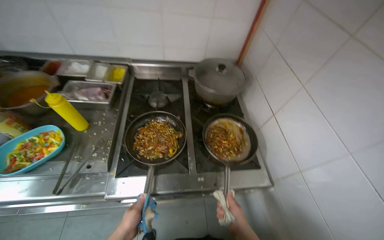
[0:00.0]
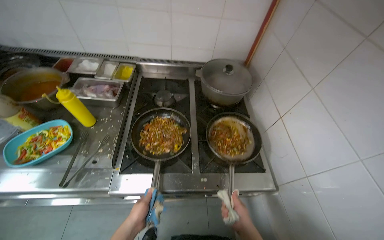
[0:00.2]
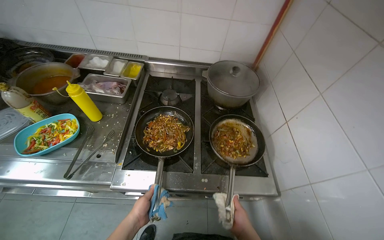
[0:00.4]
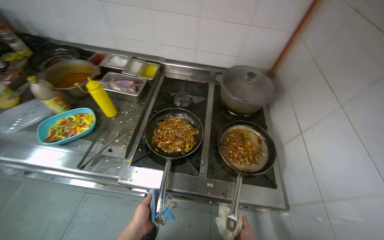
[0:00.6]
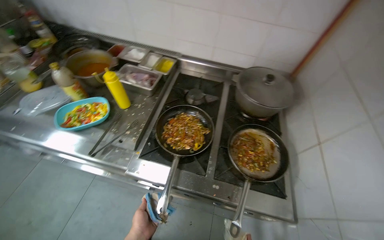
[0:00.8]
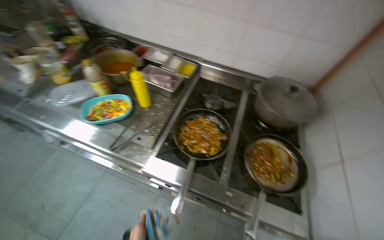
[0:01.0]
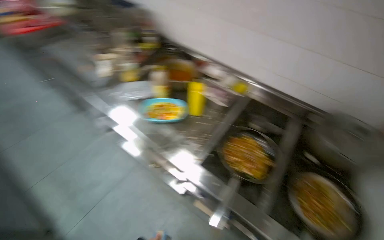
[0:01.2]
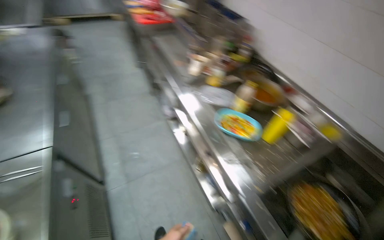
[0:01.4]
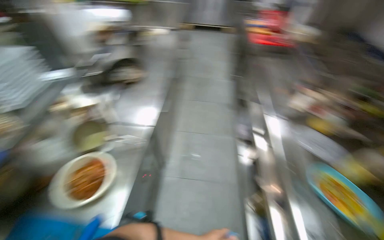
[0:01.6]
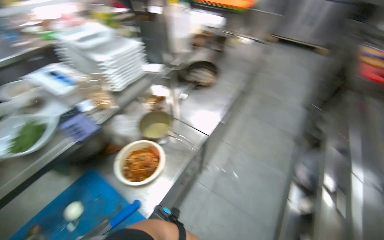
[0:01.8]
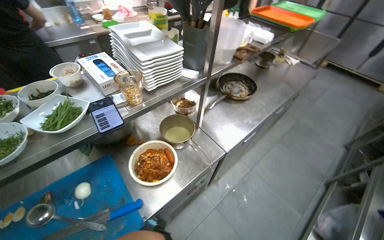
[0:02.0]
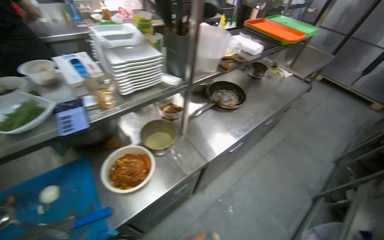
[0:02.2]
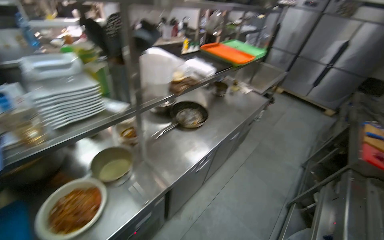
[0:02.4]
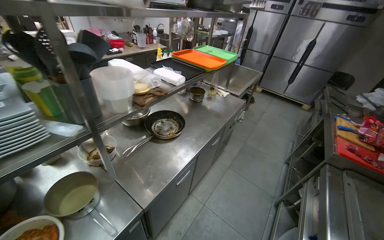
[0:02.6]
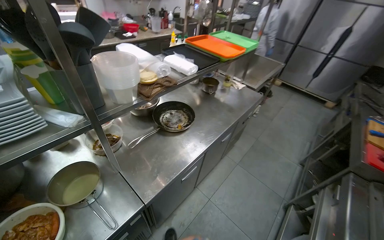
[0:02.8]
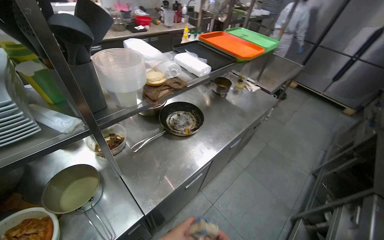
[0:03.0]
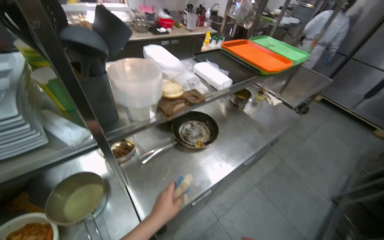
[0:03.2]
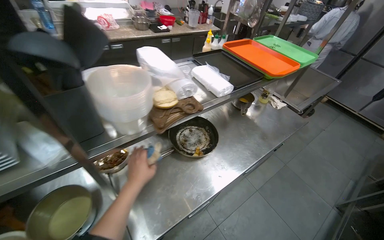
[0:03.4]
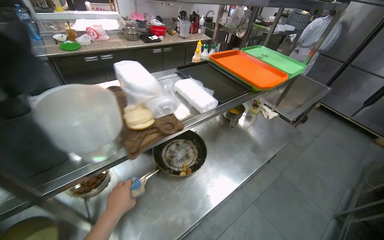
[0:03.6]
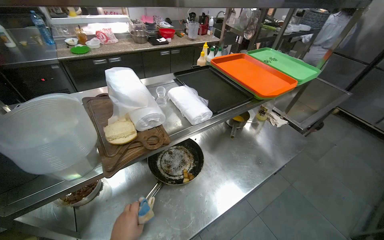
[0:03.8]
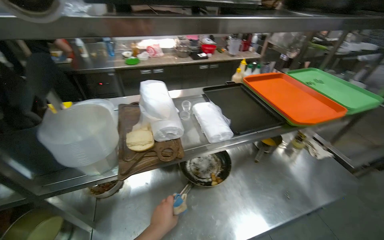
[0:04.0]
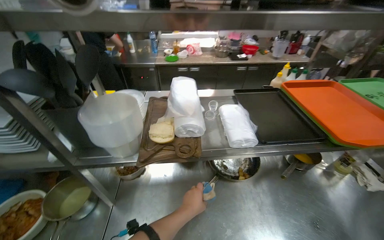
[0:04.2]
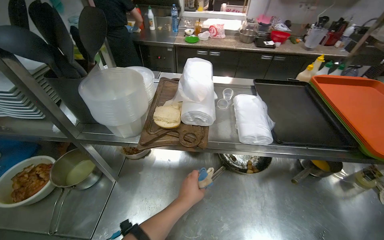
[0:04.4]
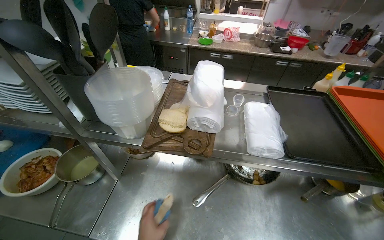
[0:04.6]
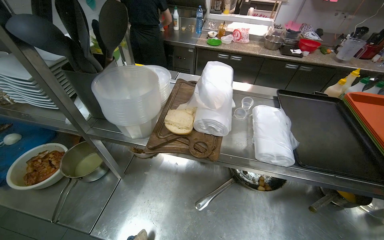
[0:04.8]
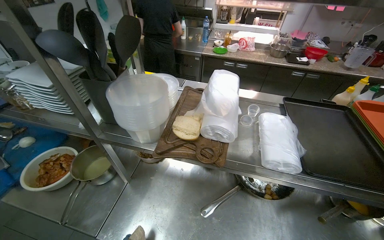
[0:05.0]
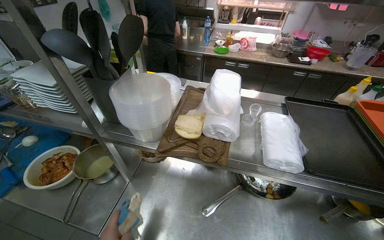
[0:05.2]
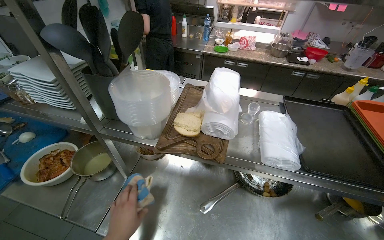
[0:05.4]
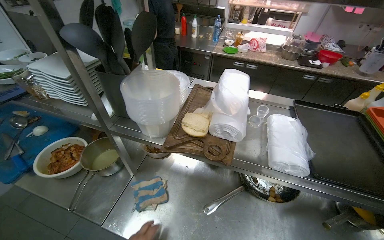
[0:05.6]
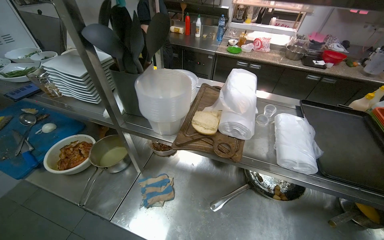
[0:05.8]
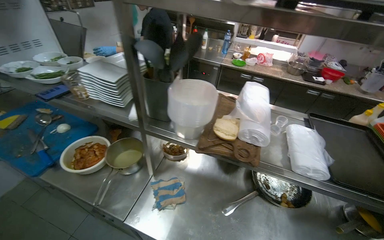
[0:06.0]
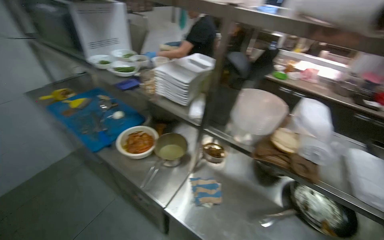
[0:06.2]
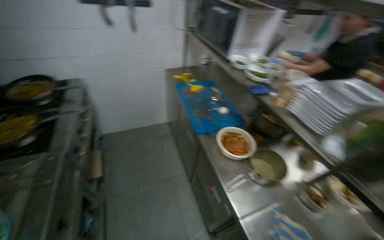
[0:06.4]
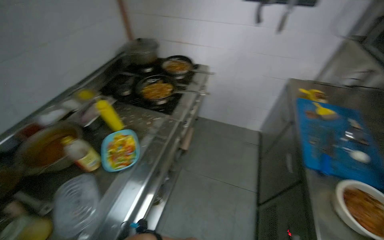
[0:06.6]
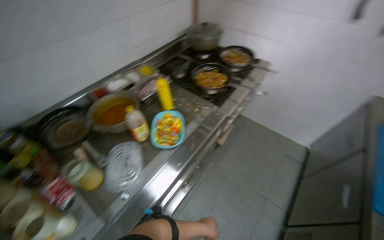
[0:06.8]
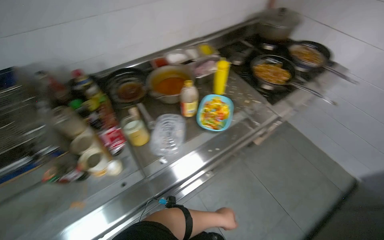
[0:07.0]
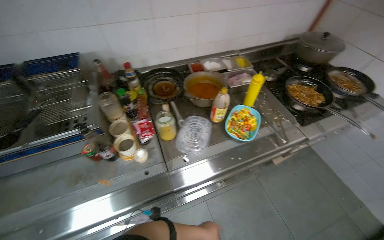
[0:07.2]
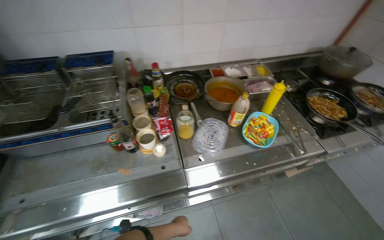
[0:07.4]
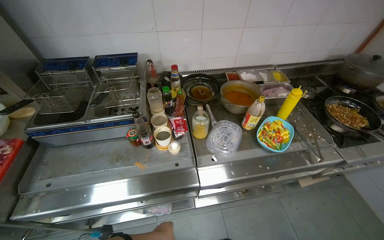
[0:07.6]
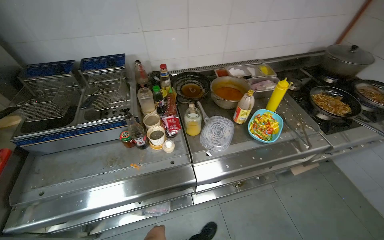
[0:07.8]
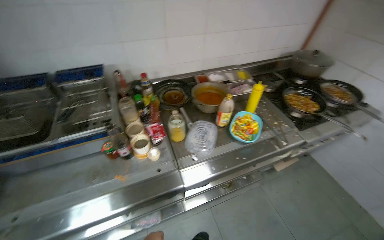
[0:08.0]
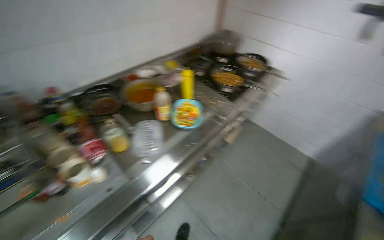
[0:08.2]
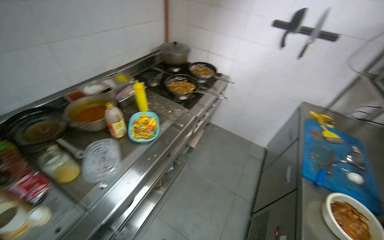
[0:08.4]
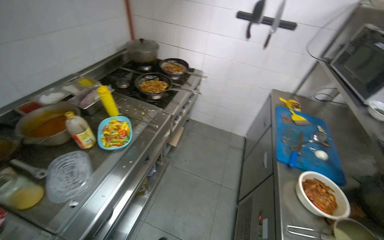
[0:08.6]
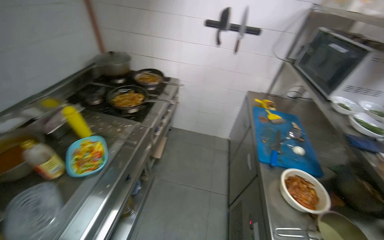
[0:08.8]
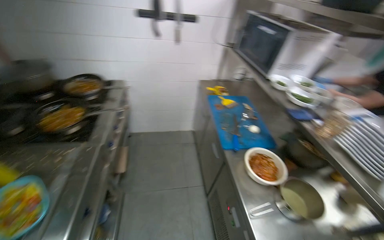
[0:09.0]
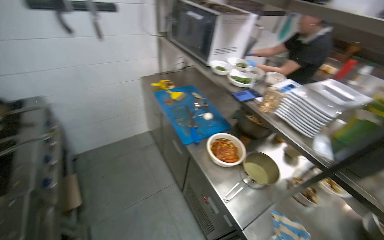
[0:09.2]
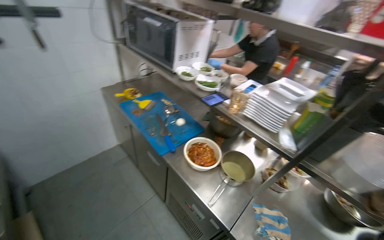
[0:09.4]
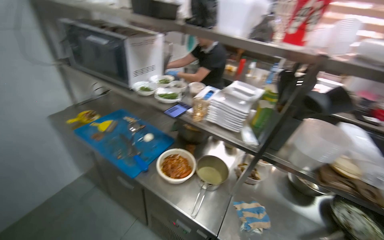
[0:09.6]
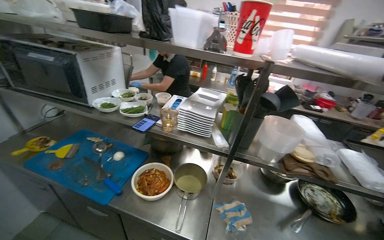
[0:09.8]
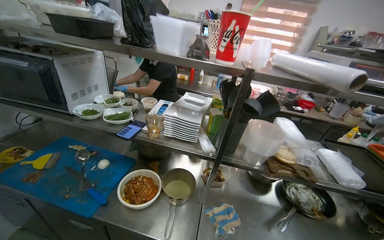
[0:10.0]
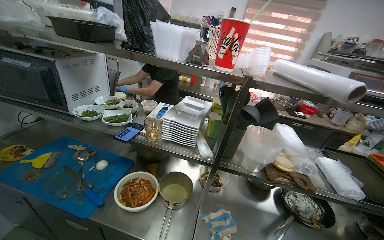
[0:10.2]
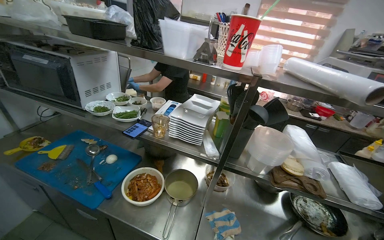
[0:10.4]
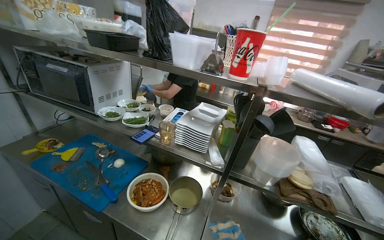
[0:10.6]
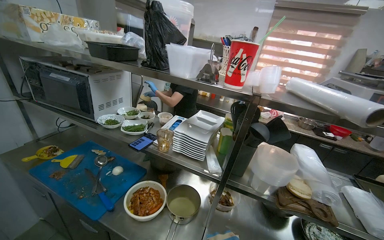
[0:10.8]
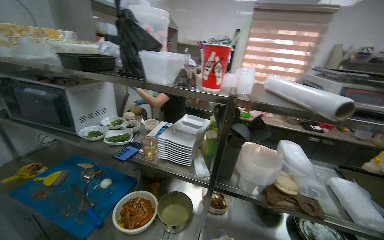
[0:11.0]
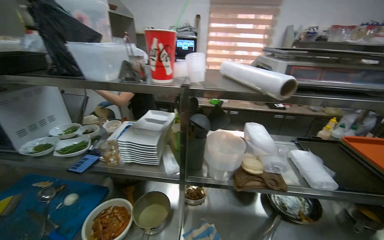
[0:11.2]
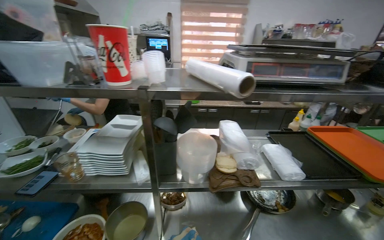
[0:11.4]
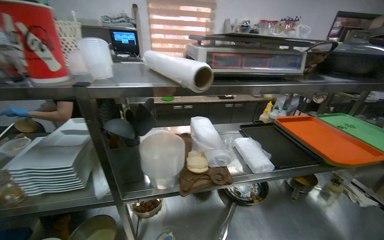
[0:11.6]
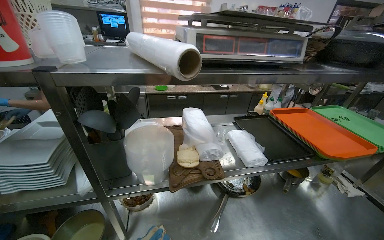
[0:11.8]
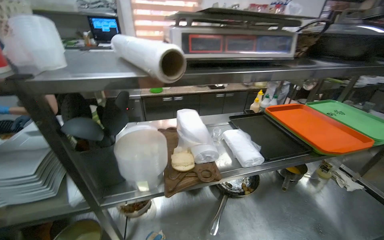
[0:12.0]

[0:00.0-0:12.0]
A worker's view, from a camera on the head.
Job: cooking food.
The whole recording: Stir-frying ingredients in pans. The worker adds chopped meat, sauces, and seasoning to pans, then stir-fries the ingredients.
0:00.0 to 0:01.6: The camera travels about 50 cm. The head turns to the left by some 100 degrees. The wearer looks about 10 degrees further upward.
0:01.6 to 0:03.0: The camera travels about 50 cm. The head turns to the left by some 40 degrees.
0:03.0 to 0:04.4: The camera travels approximately 40 cm. The wearer's head swings roughly 50 degrees to the left.
0:06.0 to 0:07.6: The camera is carried approximately 50 cm. The wearer's head swings about 150 degrees to the left.
0:07.6 to 0:09.0: The head turns to the right by approximately 90 degrees.
0:09.0 to 0:10.4: The head rotates roughly 65 degrees to the right.
0:10.4 to 0:12.0: The wearer's head swings some 30 degrees to the right.

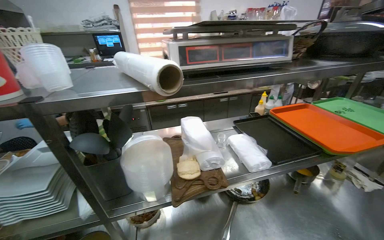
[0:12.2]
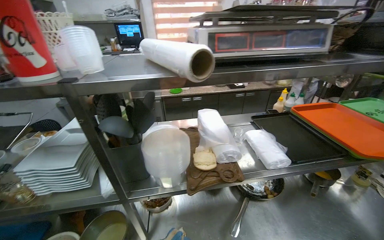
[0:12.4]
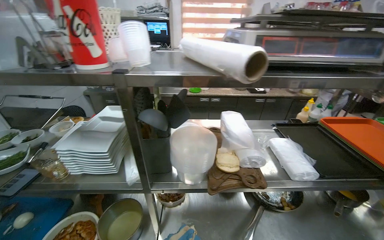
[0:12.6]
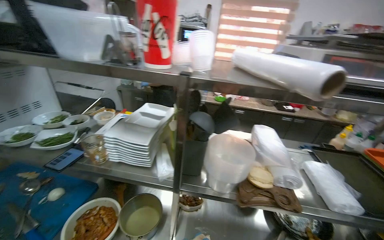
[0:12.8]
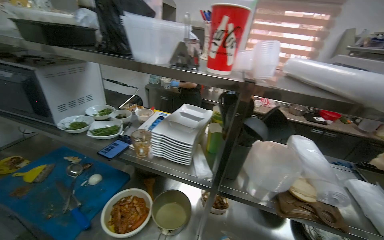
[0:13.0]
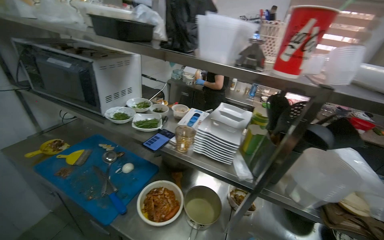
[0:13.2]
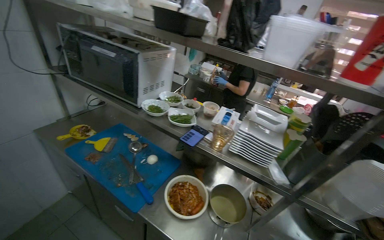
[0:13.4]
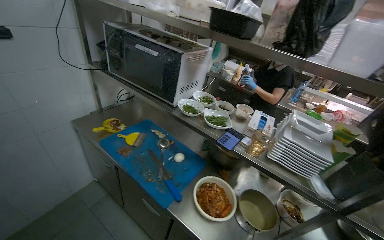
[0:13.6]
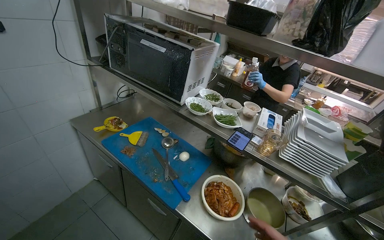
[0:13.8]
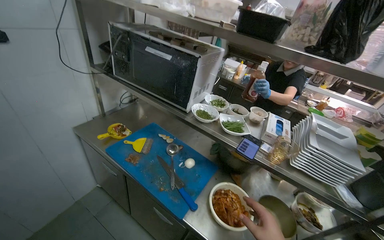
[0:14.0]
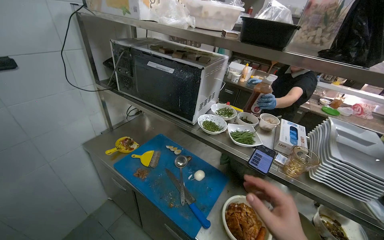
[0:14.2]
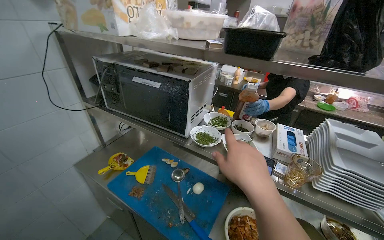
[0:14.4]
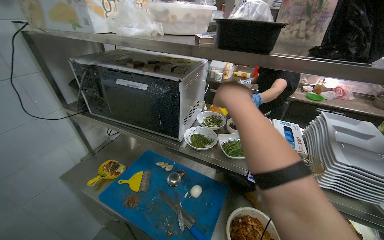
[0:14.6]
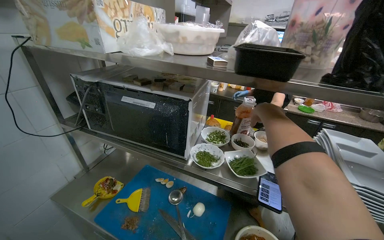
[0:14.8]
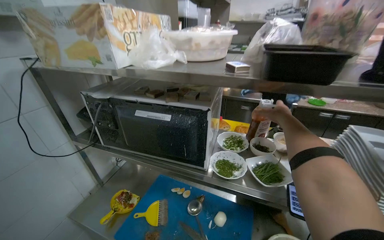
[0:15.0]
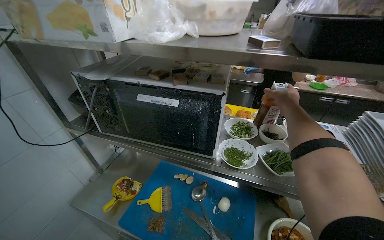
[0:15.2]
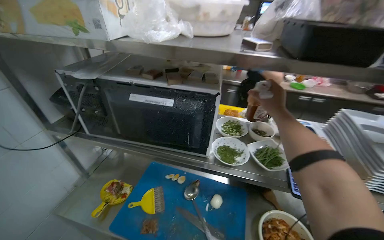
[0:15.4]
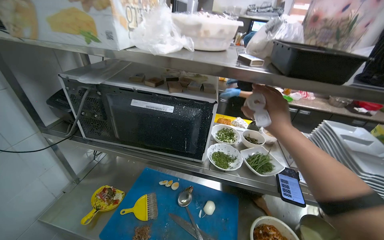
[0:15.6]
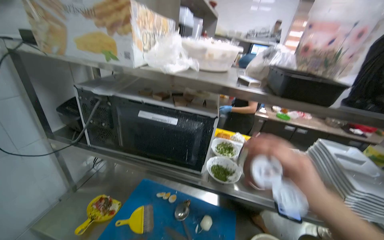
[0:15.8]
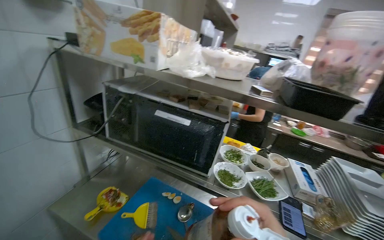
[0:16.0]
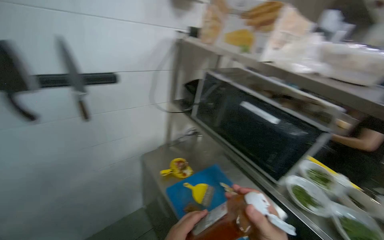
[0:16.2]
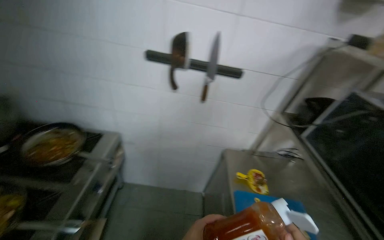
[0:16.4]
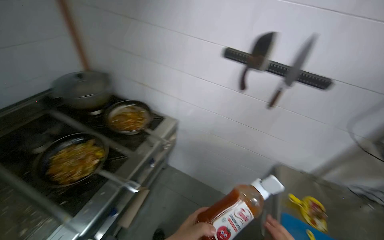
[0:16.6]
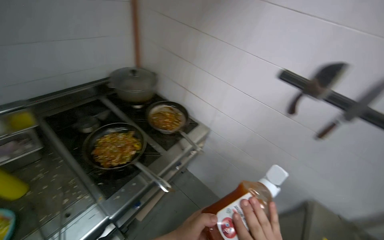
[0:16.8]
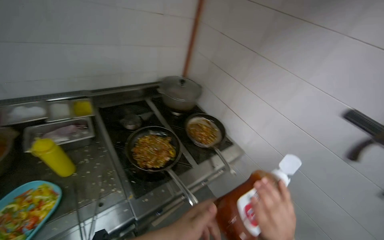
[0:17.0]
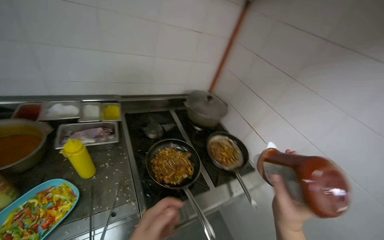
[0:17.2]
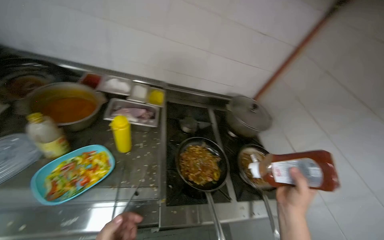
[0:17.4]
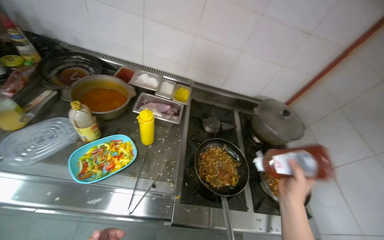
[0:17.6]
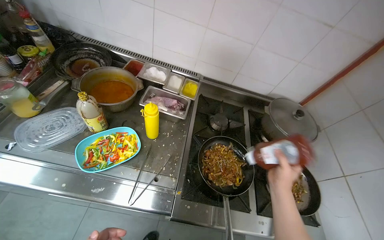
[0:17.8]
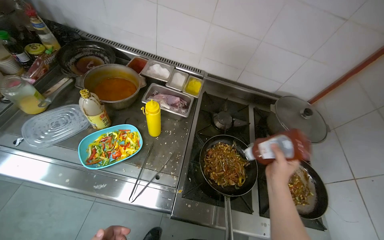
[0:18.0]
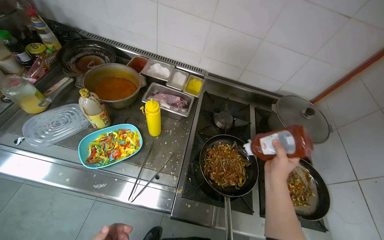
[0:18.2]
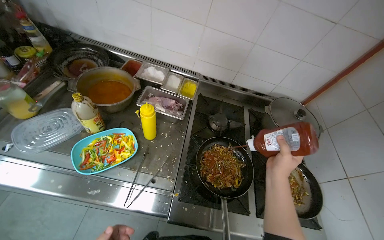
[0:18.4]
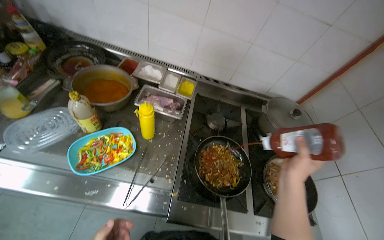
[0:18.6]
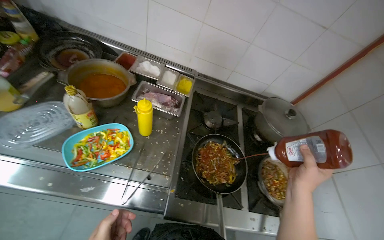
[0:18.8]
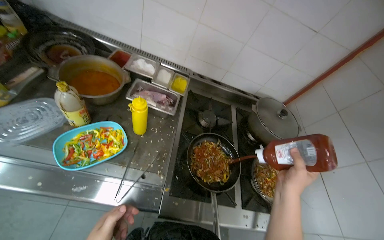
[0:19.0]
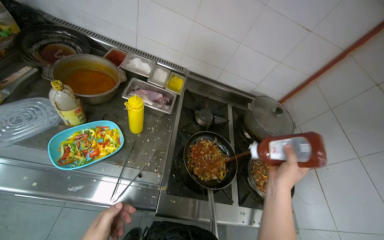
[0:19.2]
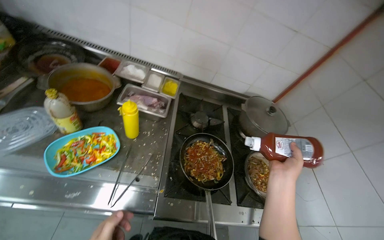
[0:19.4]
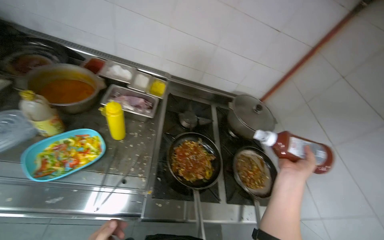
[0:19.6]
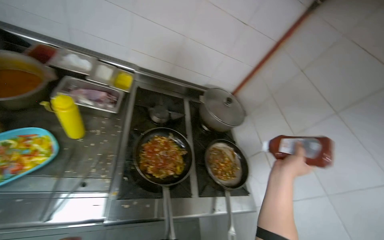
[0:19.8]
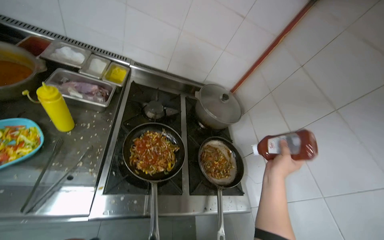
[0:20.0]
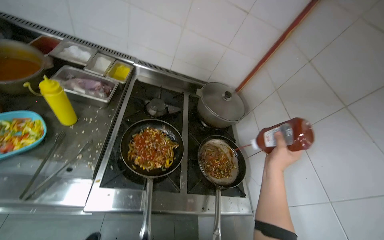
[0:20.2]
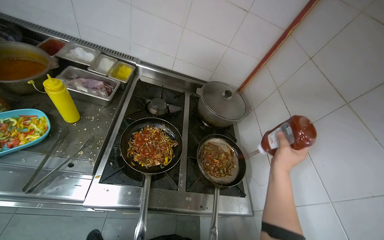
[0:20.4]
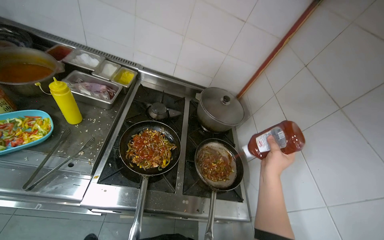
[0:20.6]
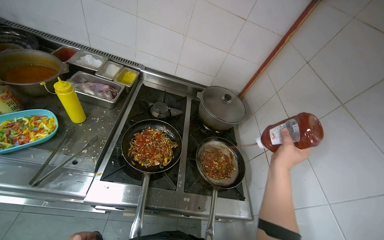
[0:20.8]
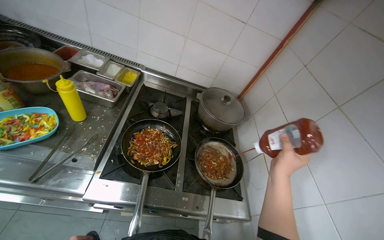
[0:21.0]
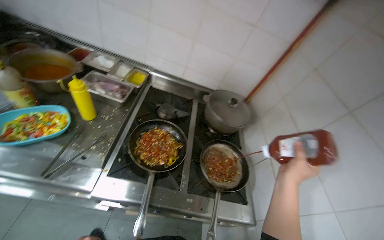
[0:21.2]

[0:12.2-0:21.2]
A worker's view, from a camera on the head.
Job: cooking food.
The whole recording: Stir-frying ingredients in pans. The worker adds chopped meat, sauces, and seasoning to pans, then stir-fries the ingredients.
0:12.2 to 0:13.8: The wearer moves about 70 cm. The head turns to the left by approximately 50 degrees.
0:15.2 to 0:16.6: The wearer's head swings about 95 degrees to the left.
0:16.6 to 0:18.2: The wearer looks roughly 75 degrees further to the left.
0:18.2 to 0:19.8: The camera is aimed approximately 20 degrees further to the right.
